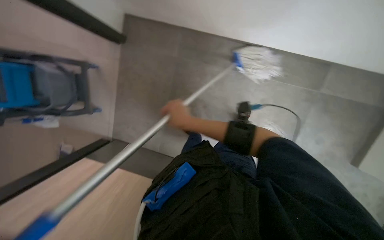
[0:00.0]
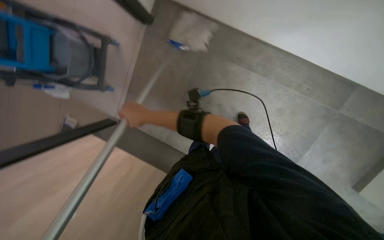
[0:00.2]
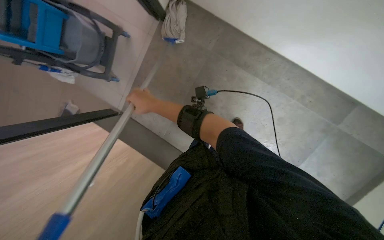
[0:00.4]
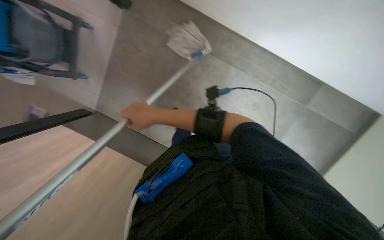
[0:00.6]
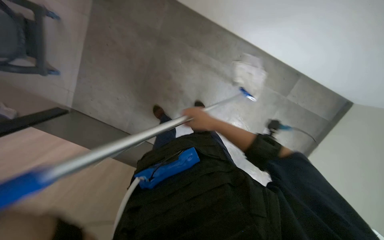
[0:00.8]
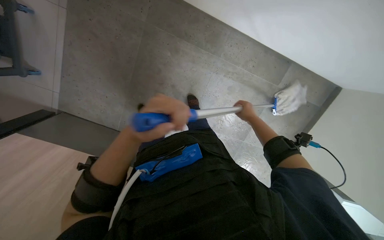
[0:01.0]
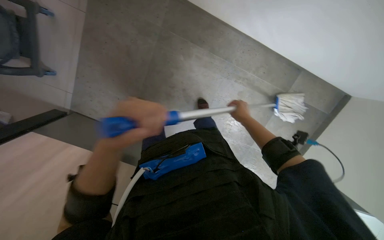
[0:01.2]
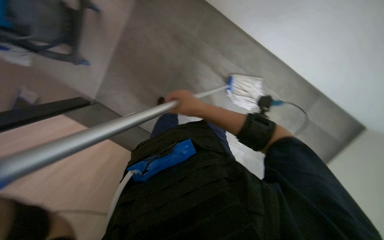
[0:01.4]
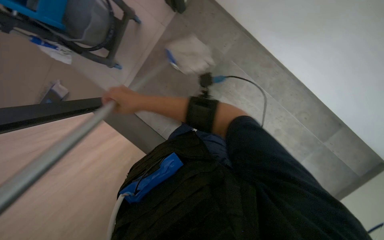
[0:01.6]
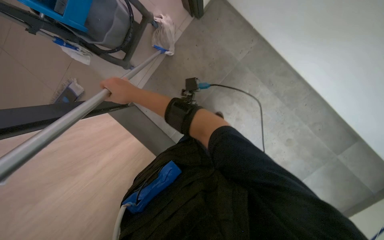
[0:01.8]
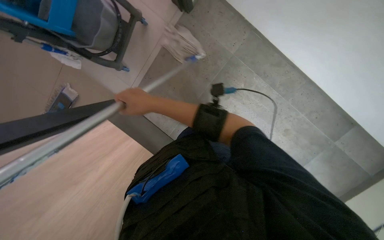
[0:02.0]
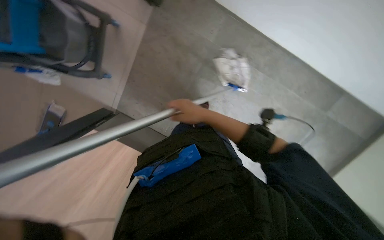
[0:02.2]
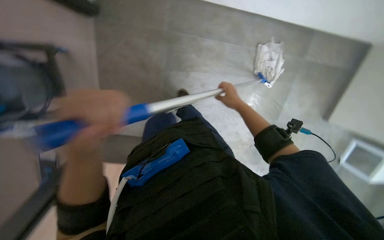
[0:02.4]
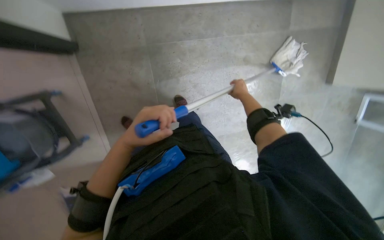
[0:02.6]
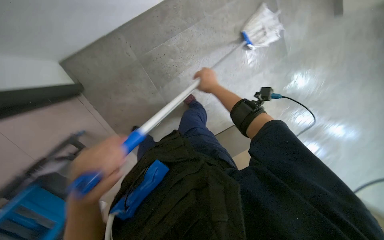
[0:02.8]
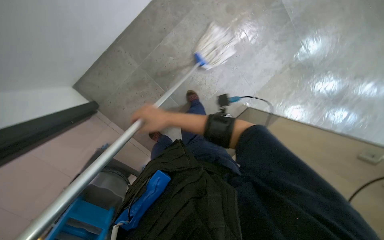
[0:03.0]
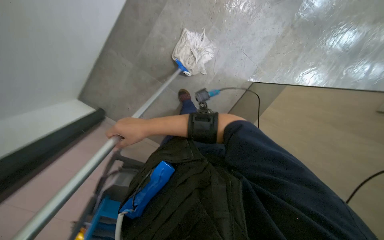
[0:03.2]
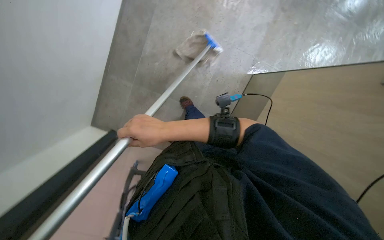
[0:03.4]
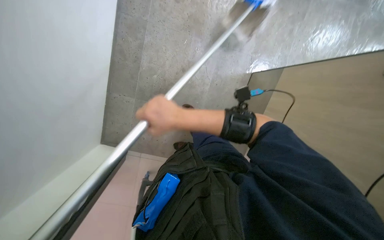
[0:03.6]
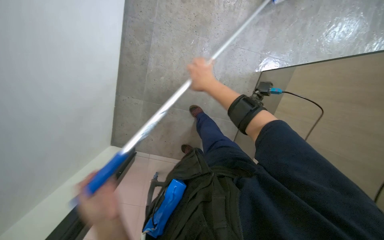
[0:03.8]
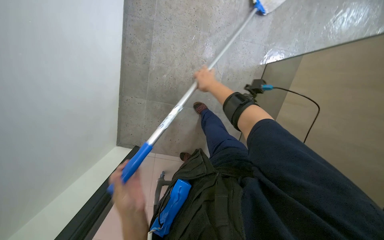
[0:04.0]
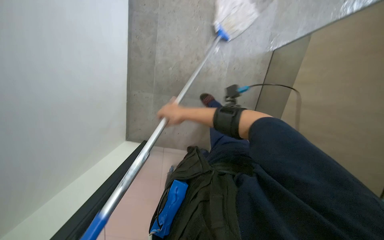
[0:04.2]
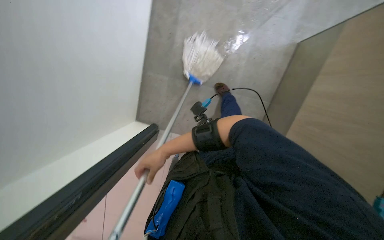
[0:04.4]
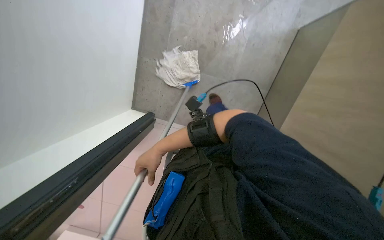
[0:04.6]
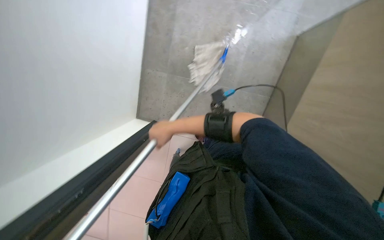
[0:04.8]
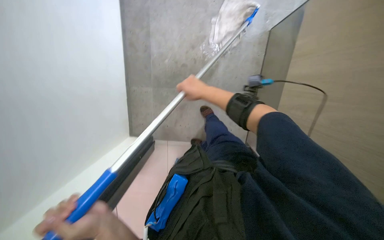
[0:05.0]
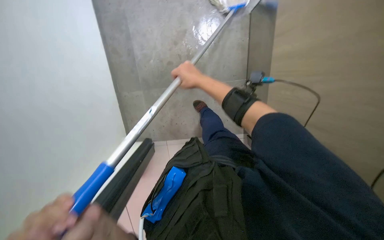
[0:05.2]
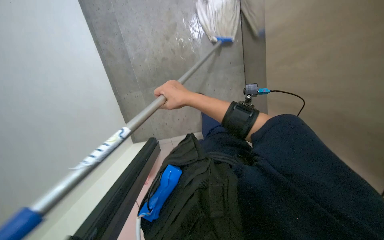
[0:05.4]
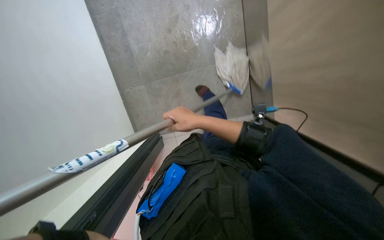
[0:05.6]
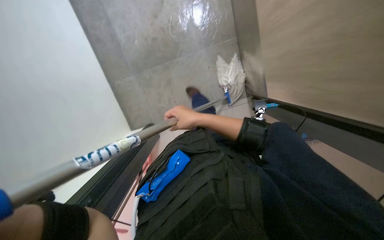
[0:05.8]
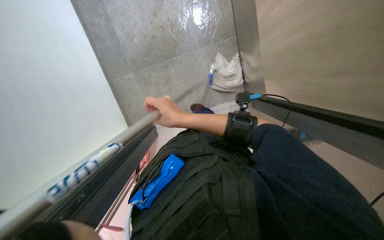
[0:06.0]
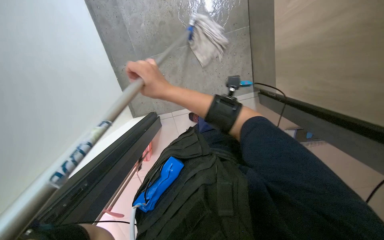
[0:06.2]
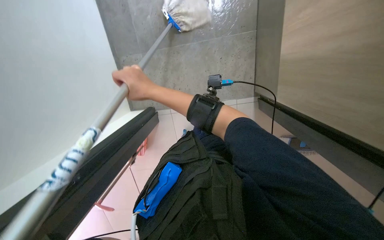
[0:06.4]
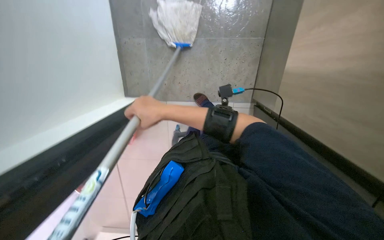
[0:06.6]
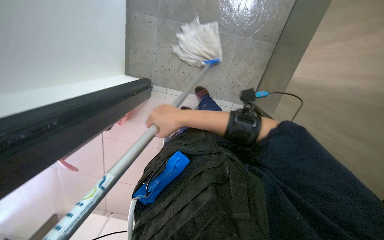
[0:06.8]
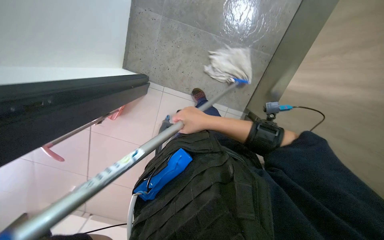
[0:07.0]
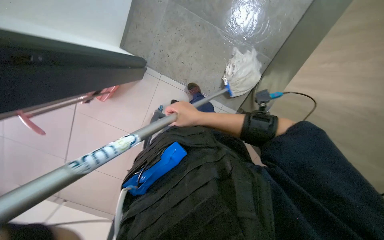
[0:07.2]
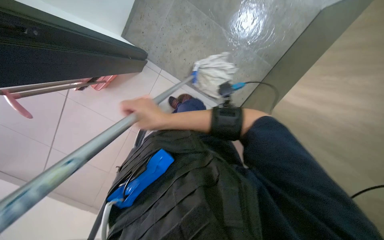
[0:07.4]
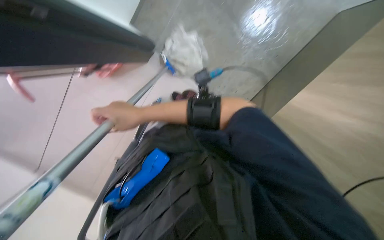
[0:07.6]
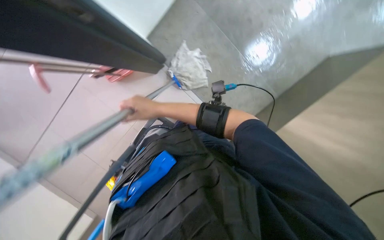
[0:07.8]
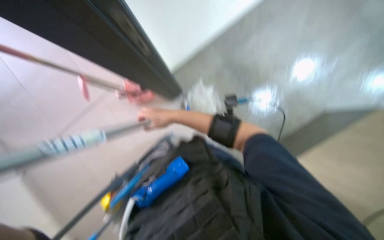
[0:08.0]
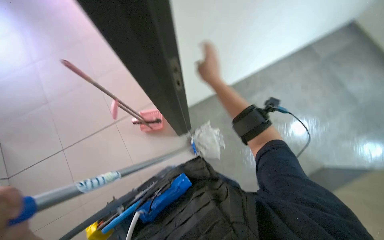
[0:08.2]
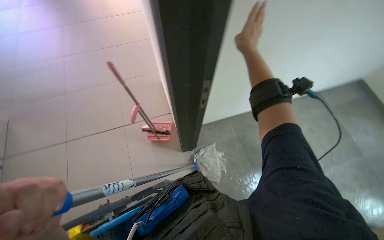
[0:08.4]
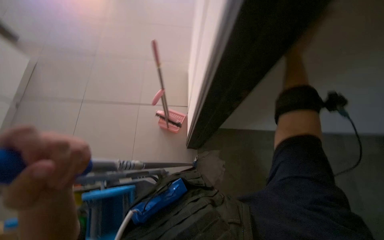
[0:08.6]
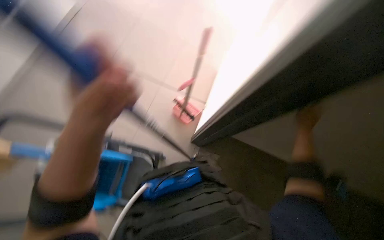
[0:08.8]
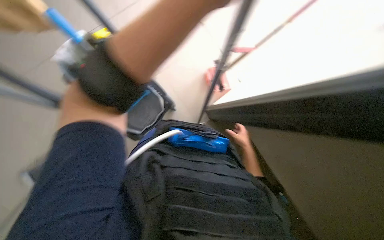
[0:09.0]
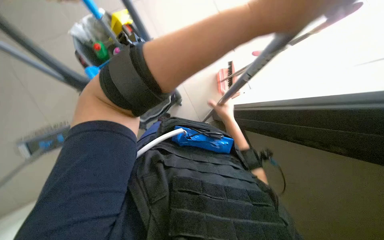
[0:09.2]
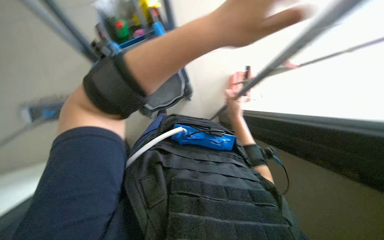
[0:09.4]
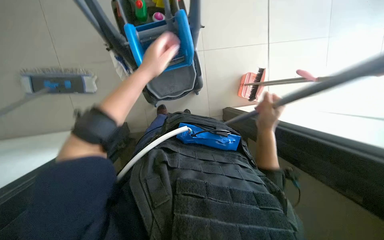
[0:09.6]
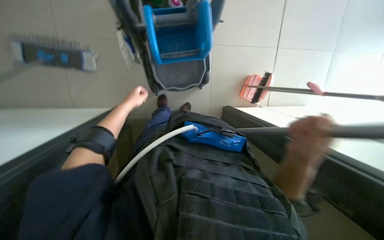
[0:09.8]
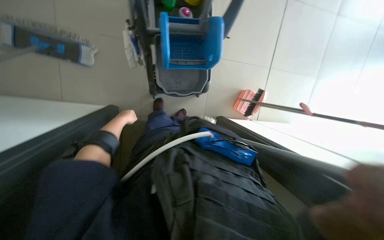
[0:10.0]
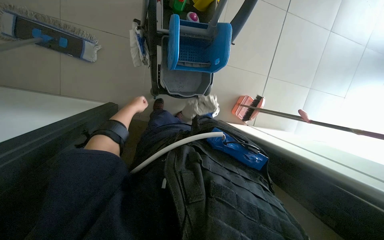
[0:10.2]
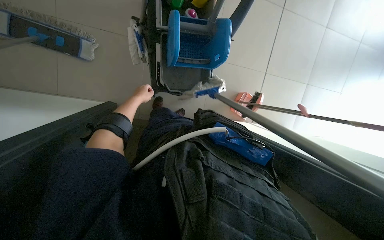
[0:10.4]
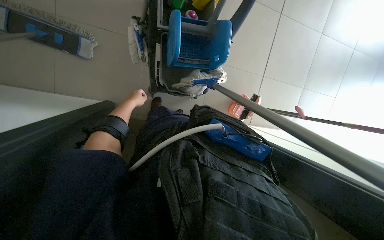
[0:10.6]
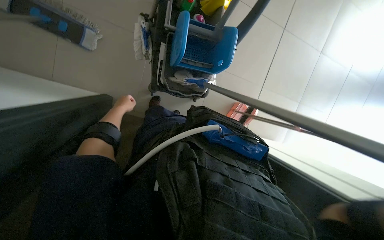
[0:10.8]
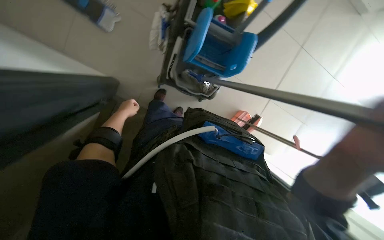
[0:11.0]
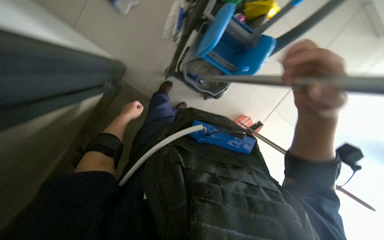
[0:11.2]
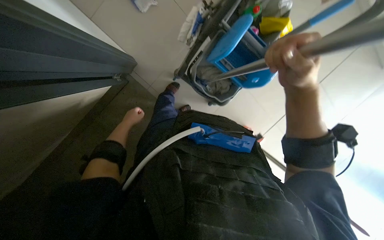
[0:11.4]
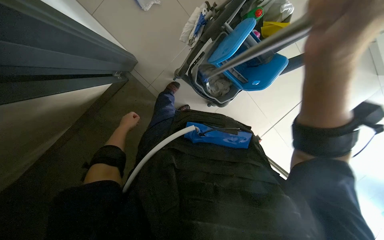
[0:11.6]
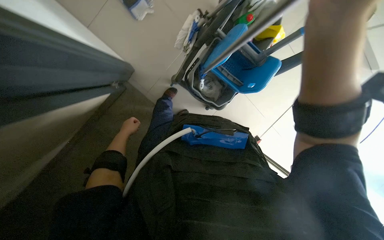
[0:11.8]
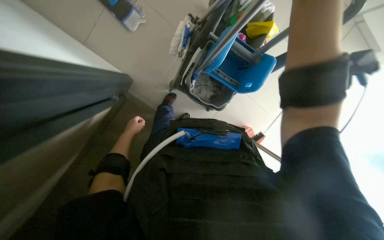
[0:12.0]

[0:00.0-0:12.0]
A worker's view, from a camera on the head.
Job: mopping floor.
The whole recording: Mopping tiled floor. The worker mops the tiled floor with a blue and grey mop.
0:00.0 to 0:01.6: The right hand swings left and right, some 40 cm each way, with 2 reversals.
0:01.6 to 0:03.0: The view pans to the left by about 15 degrees. The wearer looks about 15 degrees further downward. The scene rotates counterclockwise by some 35 degrees.
0:03.0 to 0:04.4: The view swings some 25 degrees to the left. Everything in view rotates roughly 25 degrees counterclockwise.
0:04.4 to 0:06.0: The right hand heads nearer to the camera, to the right and up the picture, covering approximately 25 cm.
0:06.0 to 0:07.6: The camera sweeps to the right, by some 20 degrees. The scene turns approximately 50 degrees clockwise in the picture.
0:07.6 to 0:09.0: The camera pitches upward, by about 35 degrees. The scene rotates clockwise by roughly 80 degrees.
0:09.0 to 0:10.4: The left hand heads farther from the camera and to the left, covering about 50 cm.
0:10.4 to 0:12.0: The scene turns roughly 25 degrees clockwise in the picture.

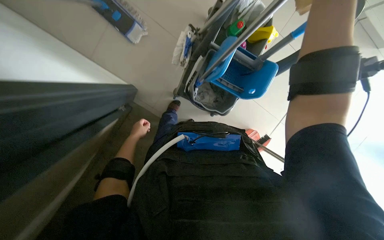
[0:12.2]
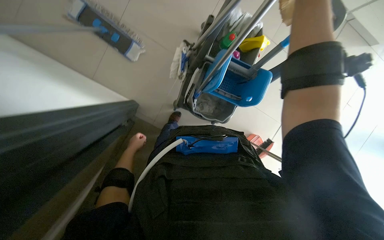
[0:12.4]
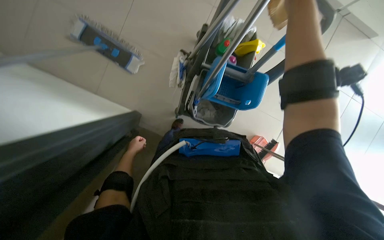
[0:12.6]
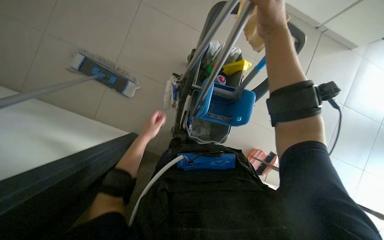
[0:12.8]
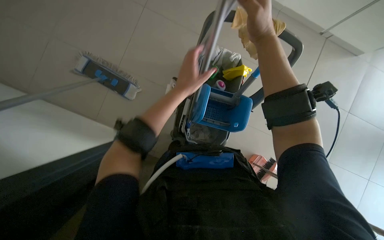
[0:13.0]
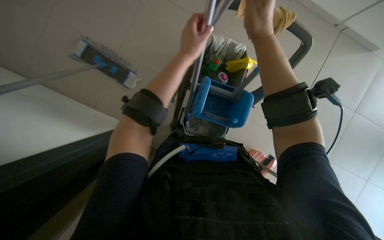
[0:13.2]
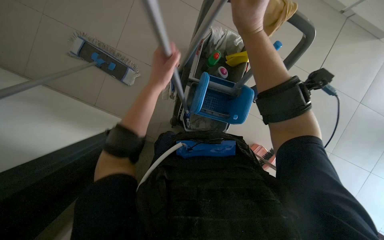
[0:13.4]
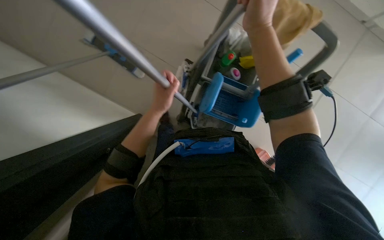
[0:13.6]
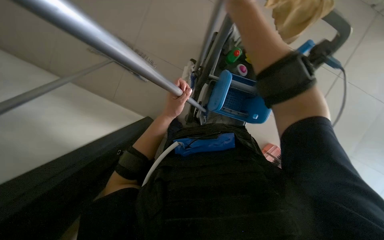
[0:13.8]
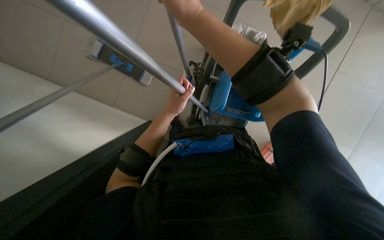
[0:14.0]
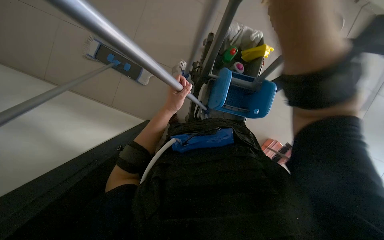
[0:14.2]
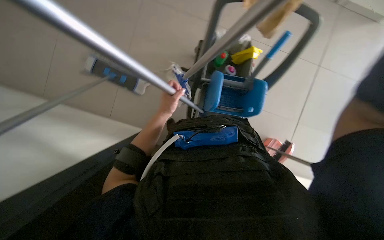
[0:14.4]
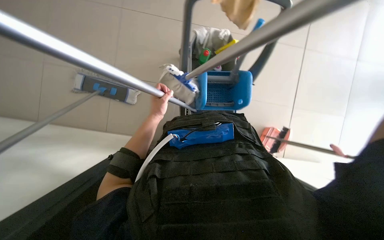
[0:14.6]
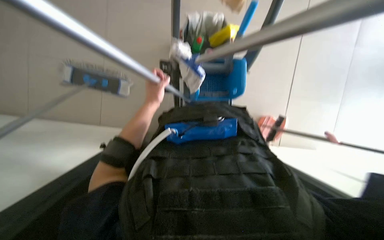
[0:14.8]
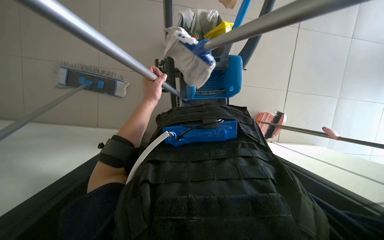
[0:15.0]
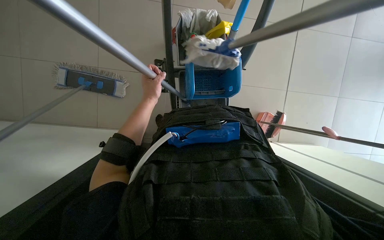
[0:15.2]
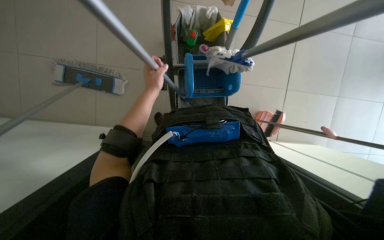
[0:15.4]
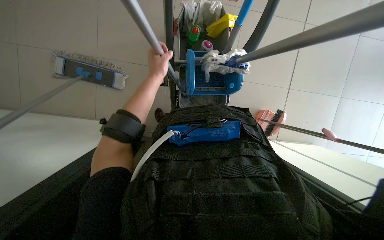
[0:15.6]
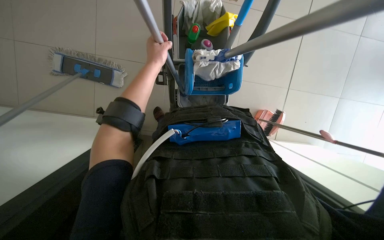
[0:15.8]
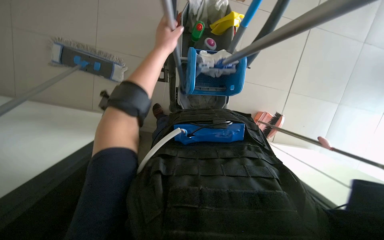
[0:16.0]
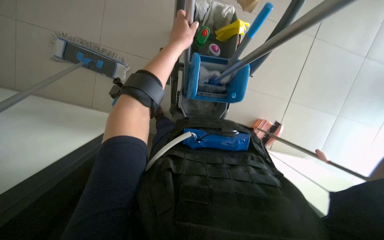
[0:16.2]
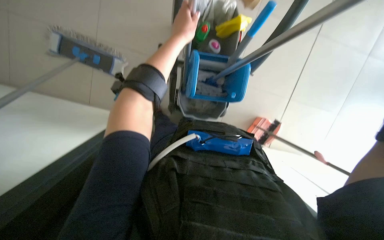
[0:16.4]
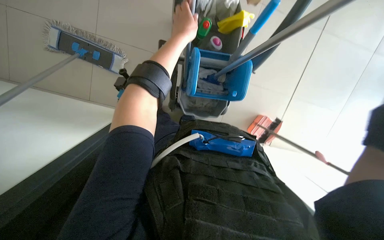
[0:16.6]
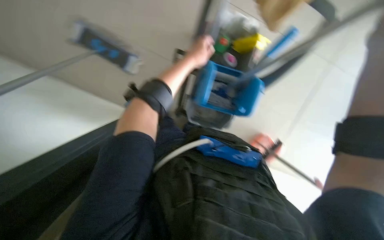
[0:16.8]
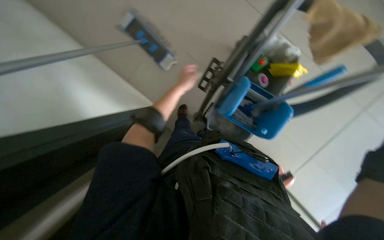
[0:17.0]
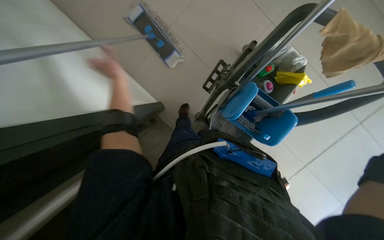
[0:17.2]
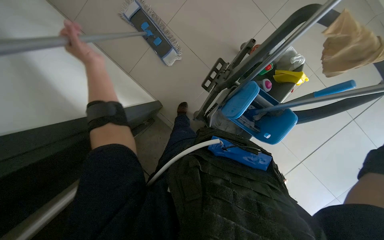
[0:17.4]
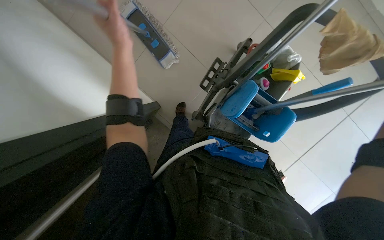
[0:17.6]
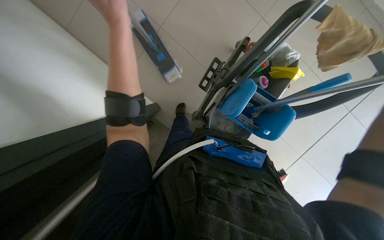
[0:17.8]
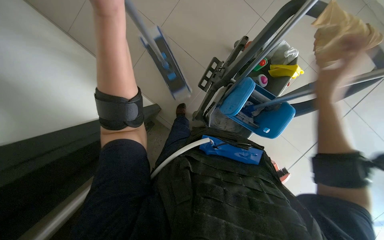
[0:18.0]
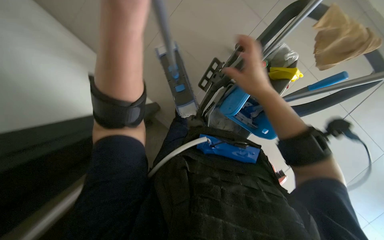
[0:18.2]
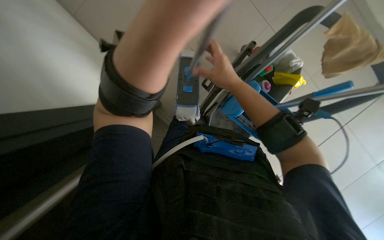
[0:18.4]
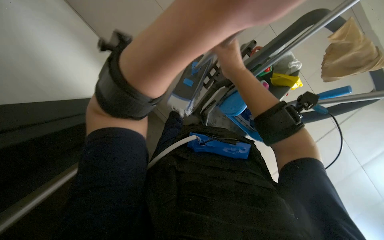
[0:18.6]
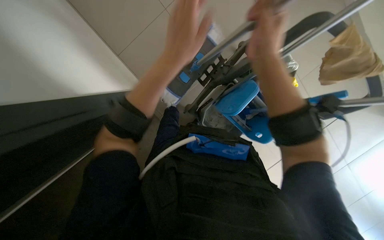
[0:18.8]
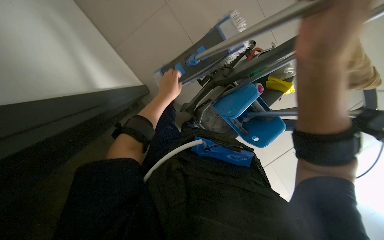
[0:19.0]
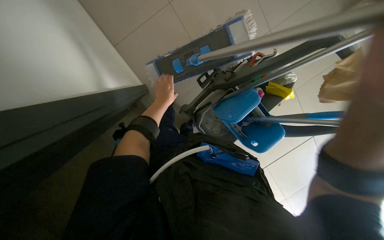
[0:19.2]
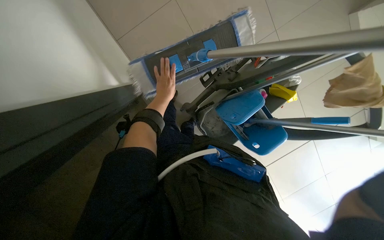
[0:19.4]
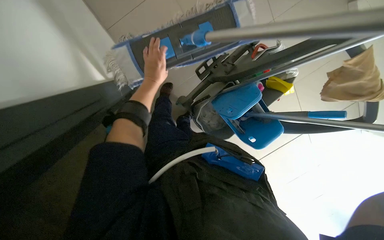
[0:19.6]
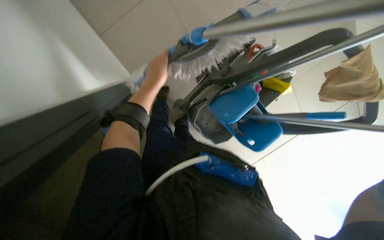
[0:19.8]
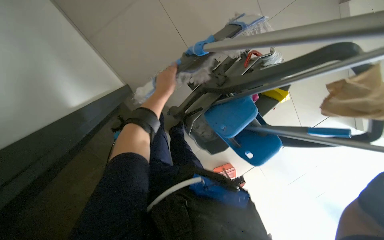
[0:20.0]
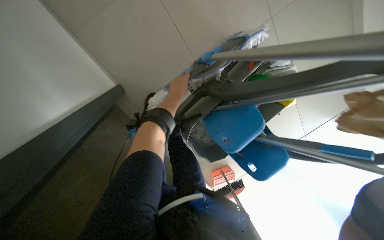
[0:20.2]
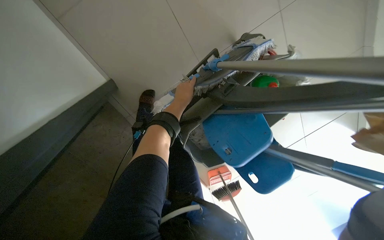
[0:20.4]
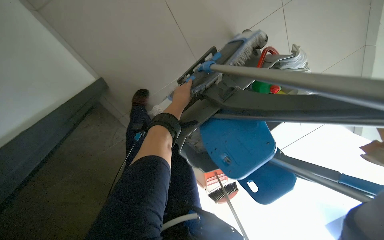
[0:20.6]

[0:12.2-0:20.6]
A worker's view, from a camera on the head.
Job: mopping floor.
The whole recording: Mopping tiled floor. The worker mops the tiled floor with a blue and grey mop.
0:12.2 to 0:13.6: The right hand moves up the picture and farther from the camera, about 20 cm, while the left hand shifts about 20 cm to the right and nearer to the camera, and reaches approximately 40 cm up the picture, then returns.
0:13.6 to 0:15.0: The left hand travels farther from the camera by some 10 cm.
0:15.0 to 0:16.4: The left hand goes some 20 cm up the picture and nearer to the camera.
0:16.4 to 0:17.8: Everything in view rotates some 25 degrees clockwise.
